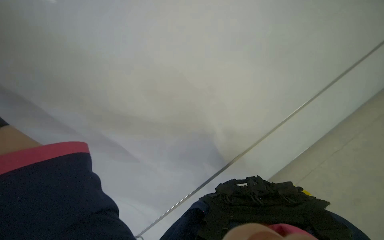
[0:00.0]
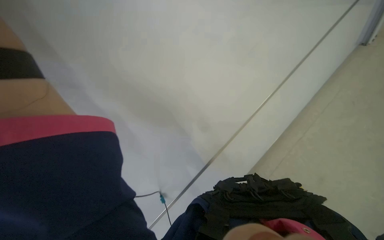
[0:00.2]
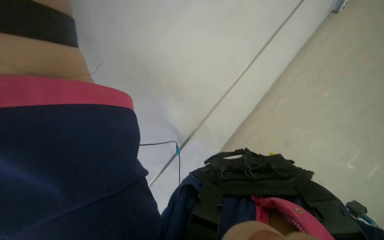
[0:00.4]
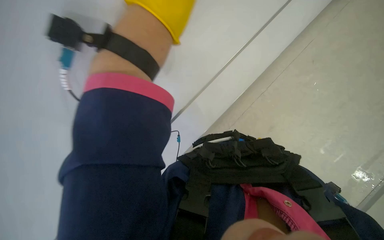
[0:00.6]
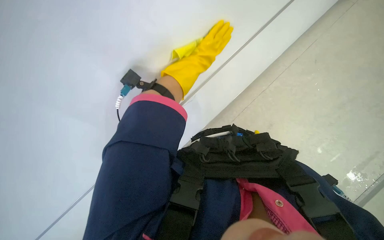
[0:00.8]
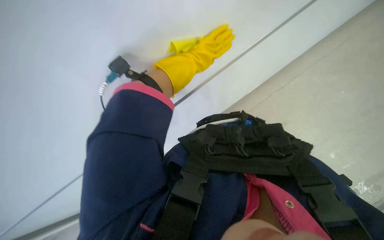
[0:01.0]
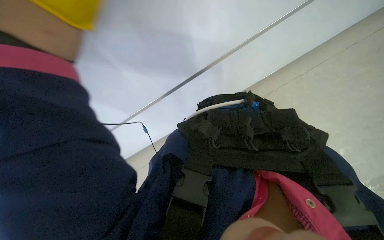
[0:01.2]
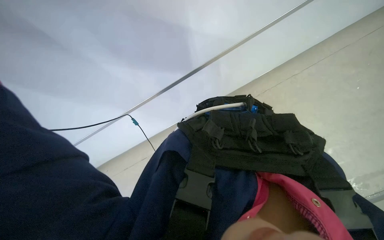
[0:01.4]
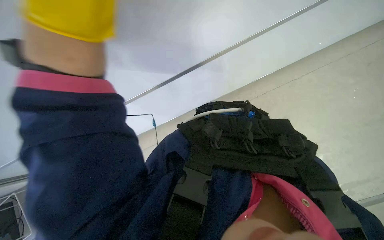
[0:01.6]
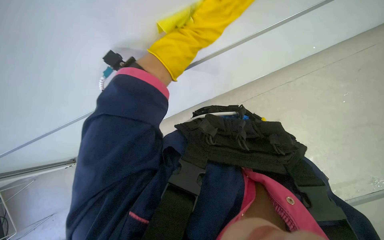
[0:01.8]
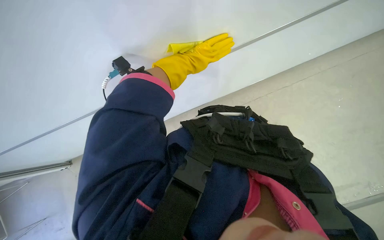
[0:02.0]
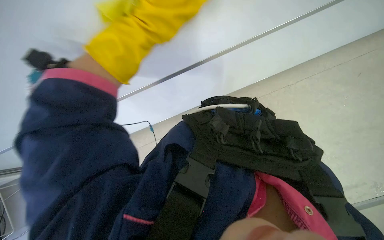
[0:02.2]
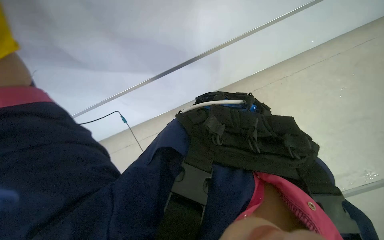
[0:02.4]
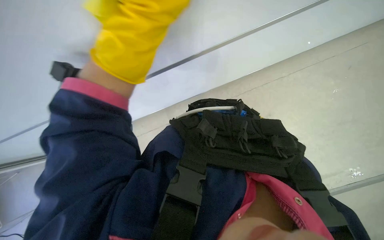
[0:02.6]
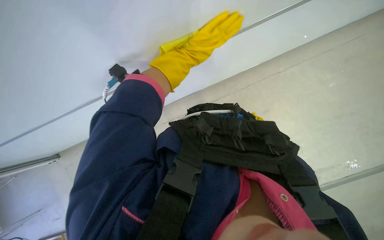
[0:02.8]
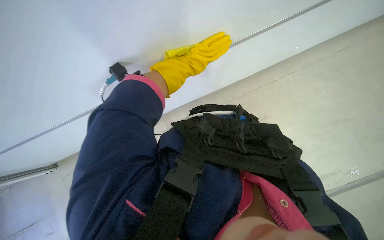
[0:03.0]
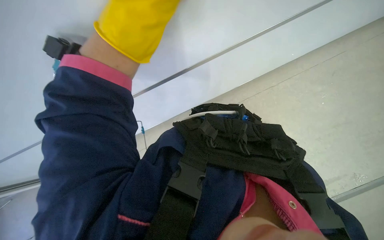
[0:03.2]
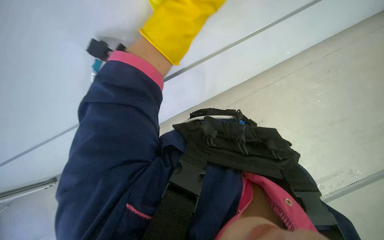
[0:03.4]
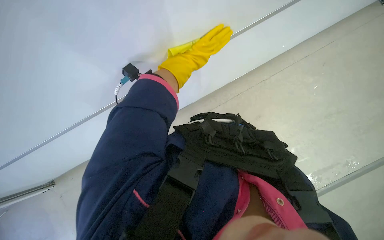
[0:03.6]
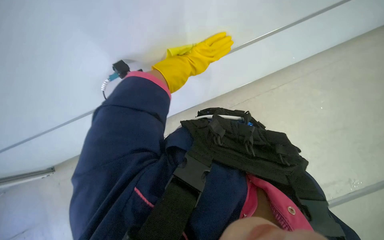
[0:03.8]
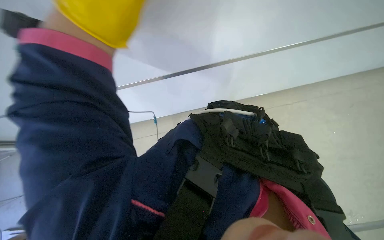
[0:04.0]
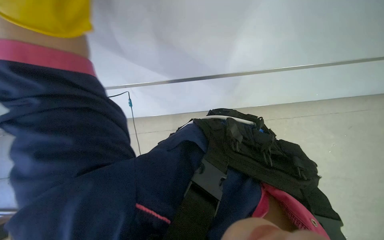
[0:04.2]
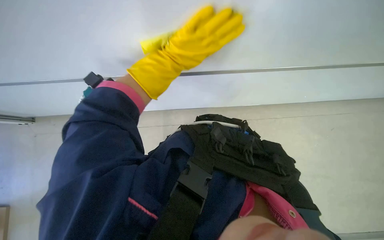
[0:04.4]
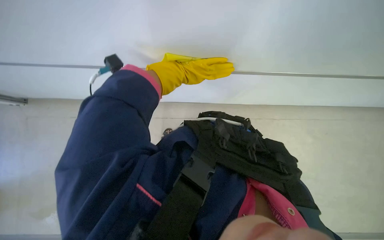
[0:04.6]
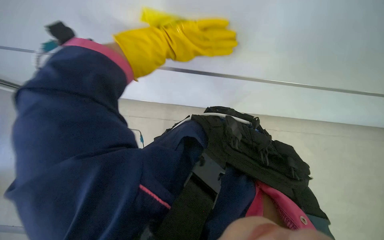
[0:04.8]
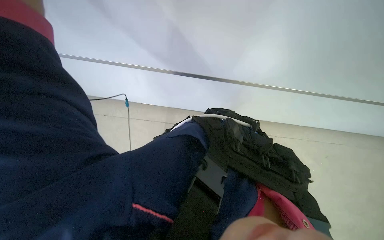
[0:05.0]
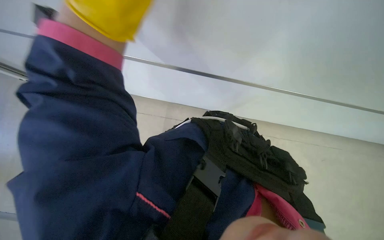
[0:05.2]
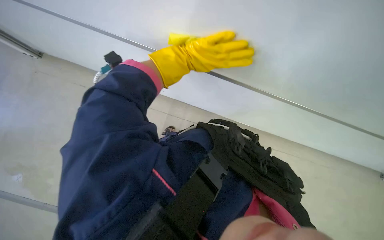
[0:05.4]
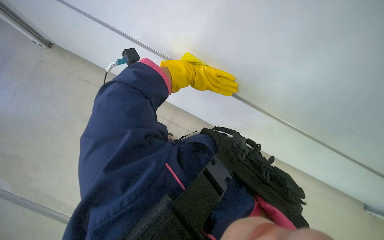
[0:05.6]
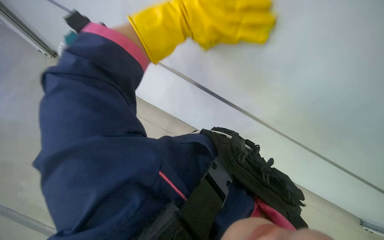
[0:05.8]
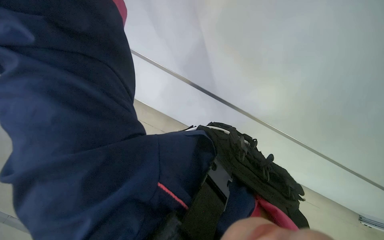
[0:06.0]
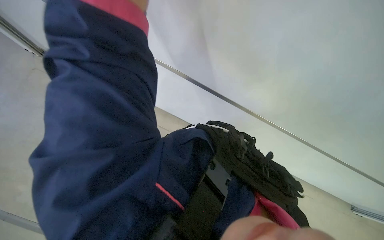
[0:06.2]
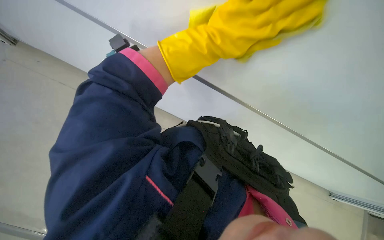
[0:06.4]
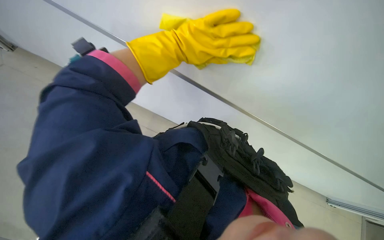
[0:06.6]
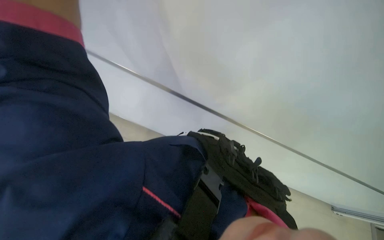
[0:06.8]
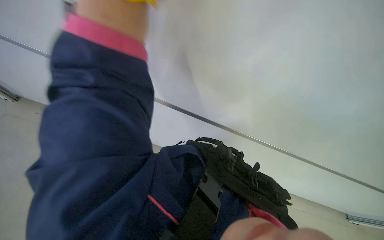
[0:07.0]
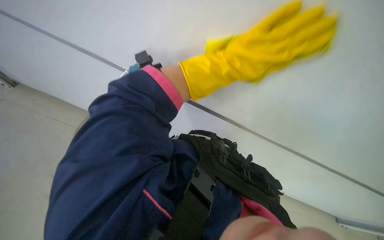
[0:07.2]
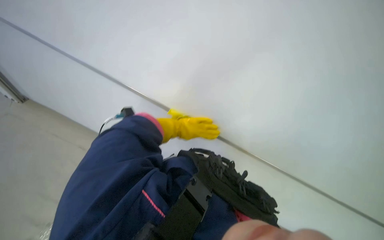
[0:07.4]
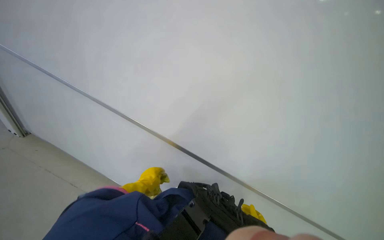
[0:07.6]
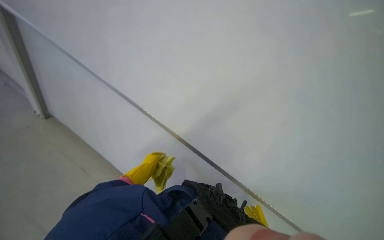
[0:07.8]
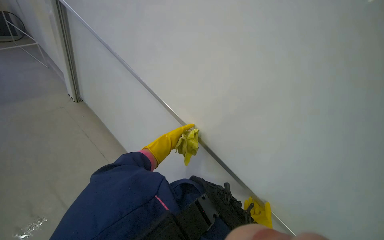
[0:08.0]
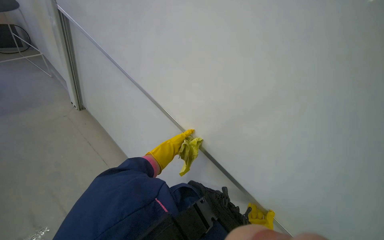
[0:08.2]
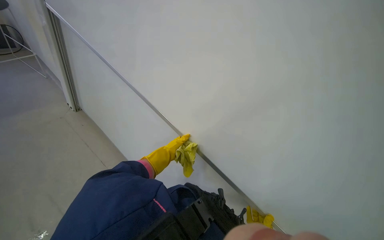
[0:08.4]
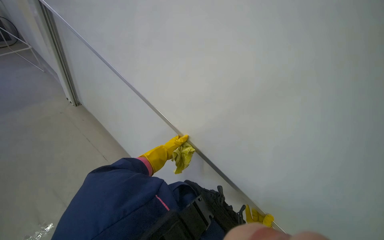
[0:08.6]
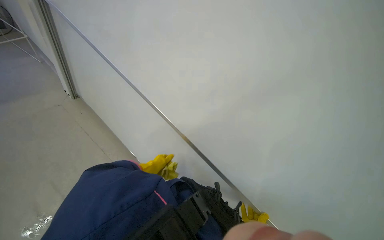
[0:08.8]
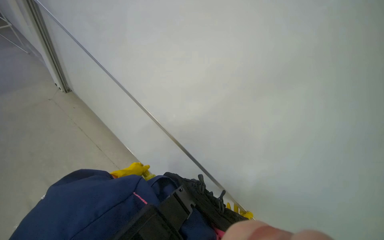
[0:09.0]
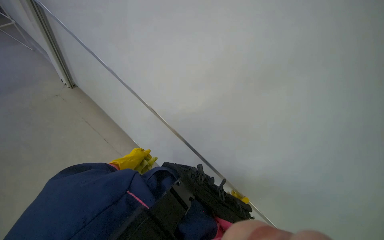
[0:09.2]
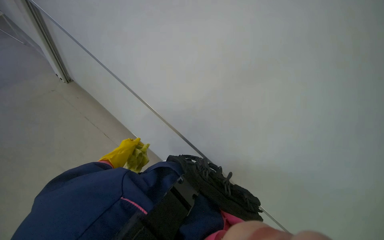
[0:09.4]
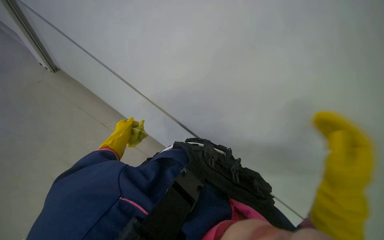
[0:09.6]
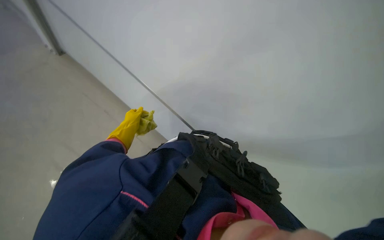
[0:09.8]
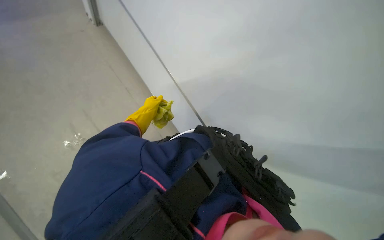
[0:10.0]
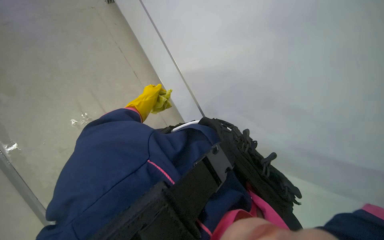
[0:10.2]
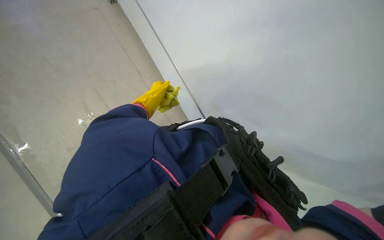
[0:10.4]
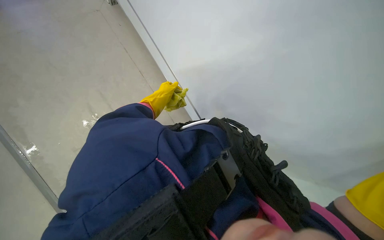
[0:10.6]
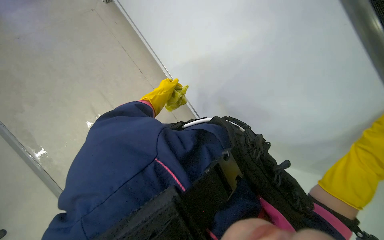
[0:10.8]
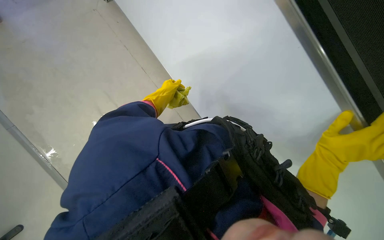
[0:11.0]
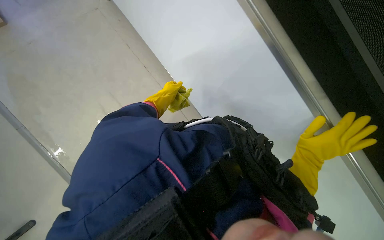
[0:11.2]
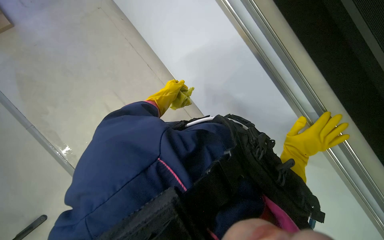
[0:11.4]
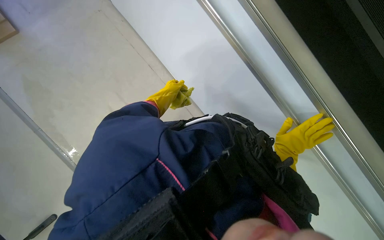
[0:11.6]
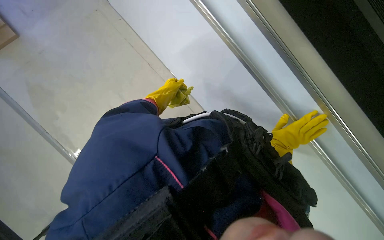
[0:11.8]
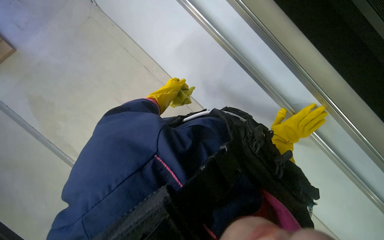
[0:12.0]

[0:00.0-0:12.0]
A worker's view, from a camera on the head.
Job: wiping surfaces.
The whole recording: Cleaning whiteboard. The worker cleans the whiteboard with a cloth.
0:00.0 to 0:01.6: The wearer looks roughly 30 degrees further downward.
0:06.0 to 0:07.6: The wearer looks about 25 degrees further upward.
0:09.0 to 0:10.4: The camera sweeps to the left, by approximately 15 degrees. The view tips downward by about 20 degrees.

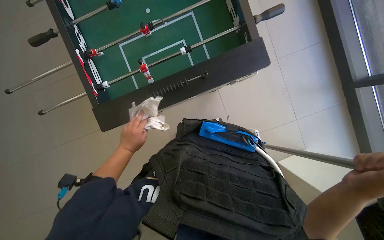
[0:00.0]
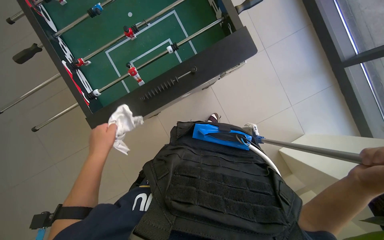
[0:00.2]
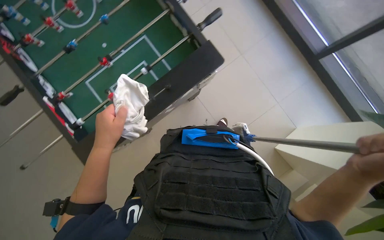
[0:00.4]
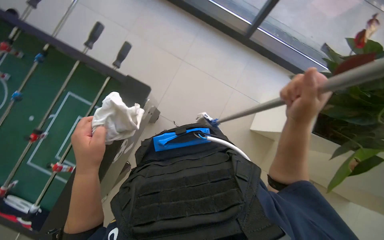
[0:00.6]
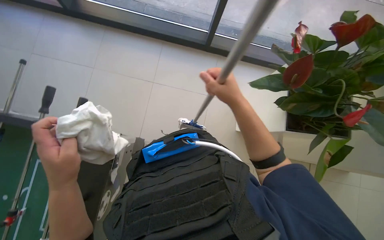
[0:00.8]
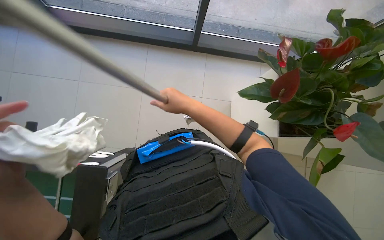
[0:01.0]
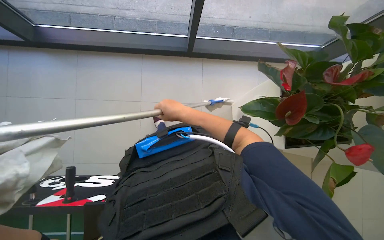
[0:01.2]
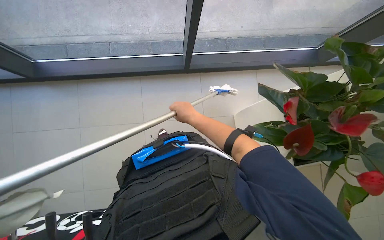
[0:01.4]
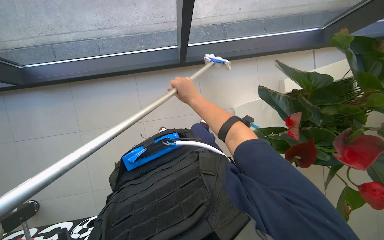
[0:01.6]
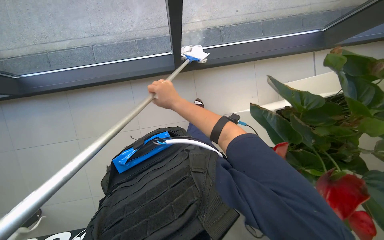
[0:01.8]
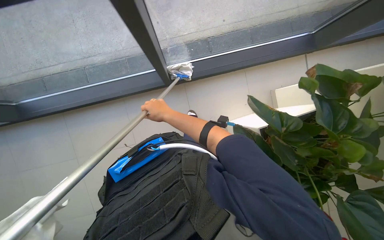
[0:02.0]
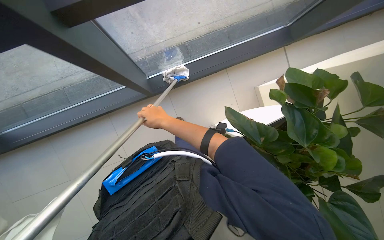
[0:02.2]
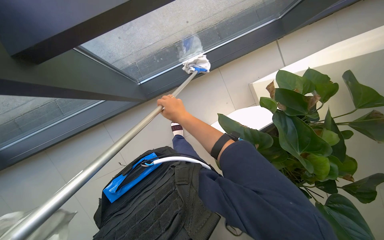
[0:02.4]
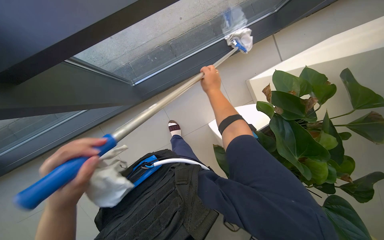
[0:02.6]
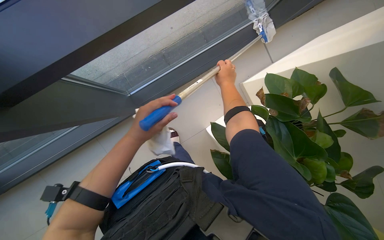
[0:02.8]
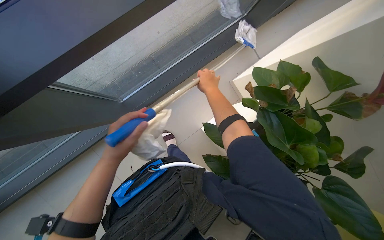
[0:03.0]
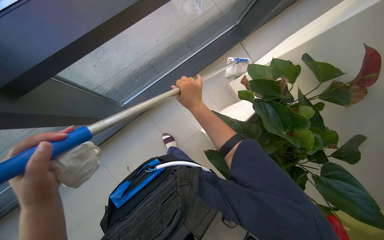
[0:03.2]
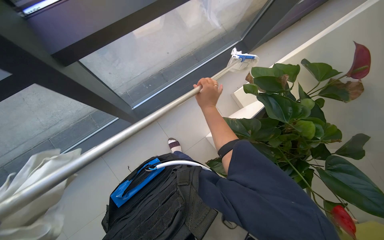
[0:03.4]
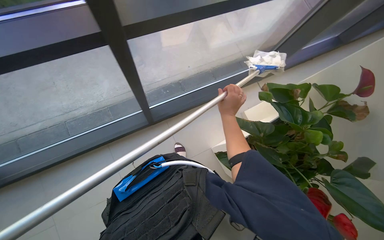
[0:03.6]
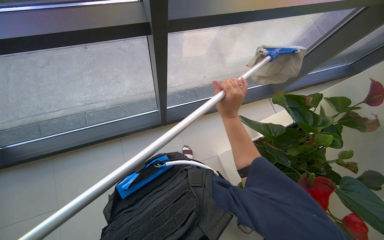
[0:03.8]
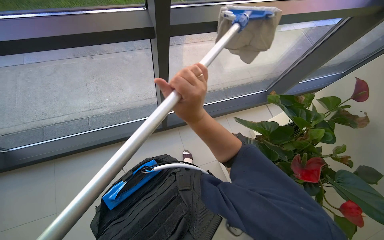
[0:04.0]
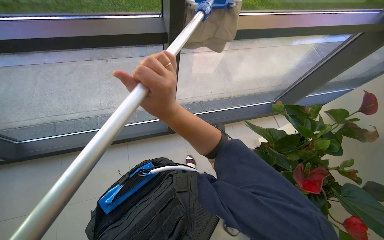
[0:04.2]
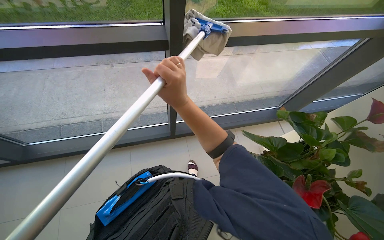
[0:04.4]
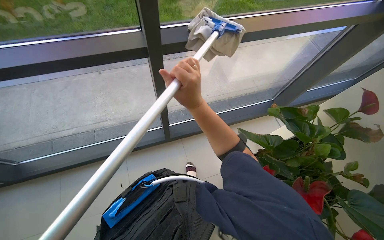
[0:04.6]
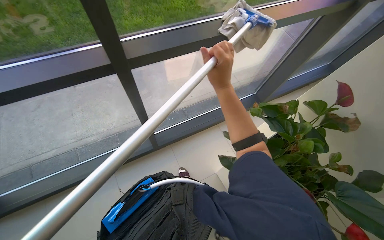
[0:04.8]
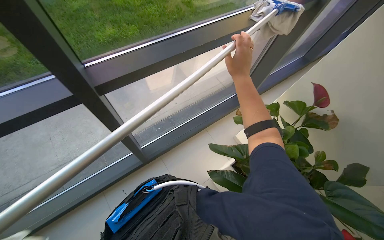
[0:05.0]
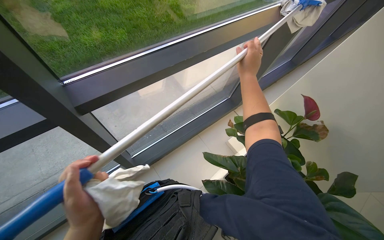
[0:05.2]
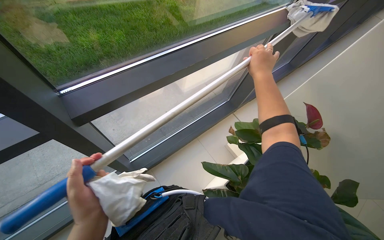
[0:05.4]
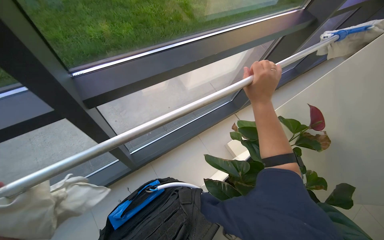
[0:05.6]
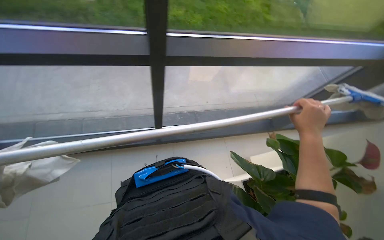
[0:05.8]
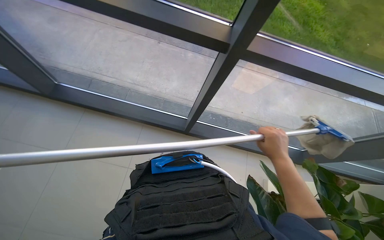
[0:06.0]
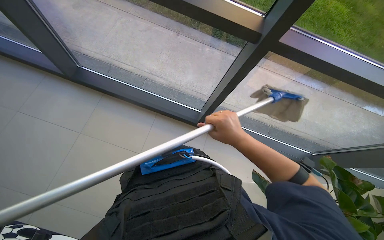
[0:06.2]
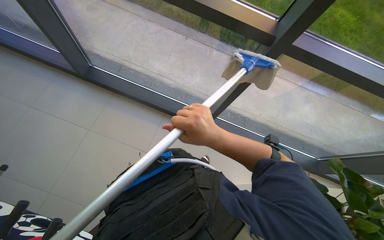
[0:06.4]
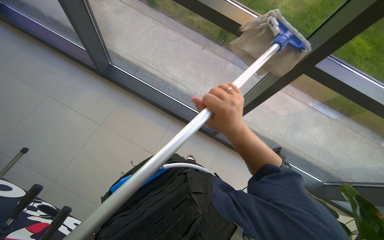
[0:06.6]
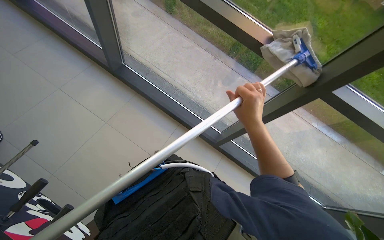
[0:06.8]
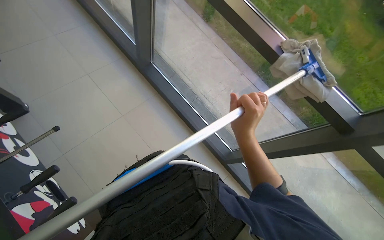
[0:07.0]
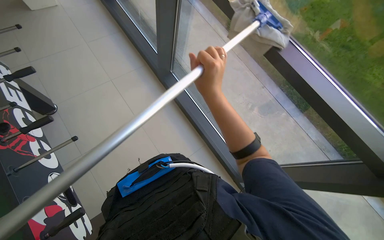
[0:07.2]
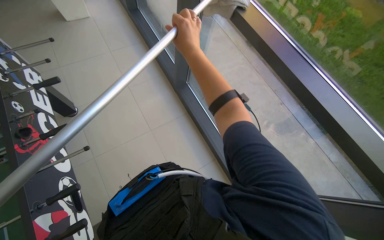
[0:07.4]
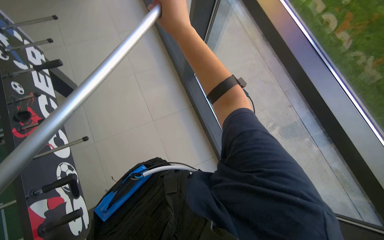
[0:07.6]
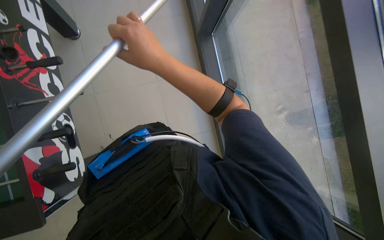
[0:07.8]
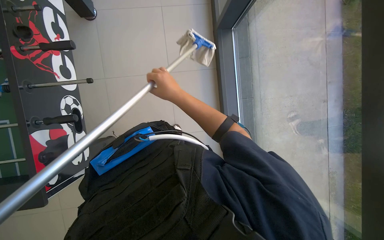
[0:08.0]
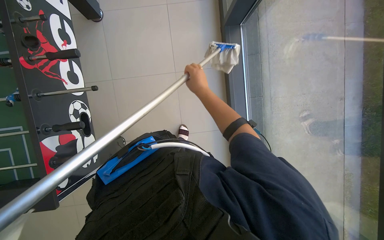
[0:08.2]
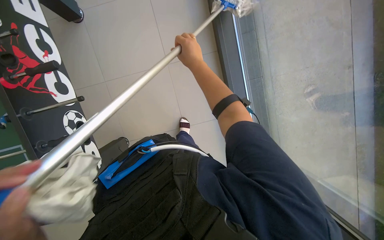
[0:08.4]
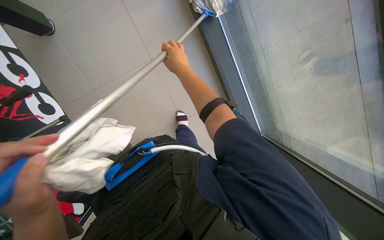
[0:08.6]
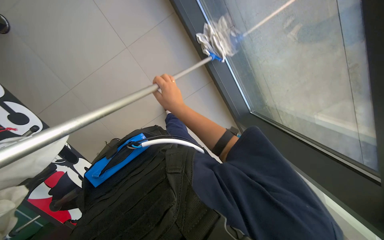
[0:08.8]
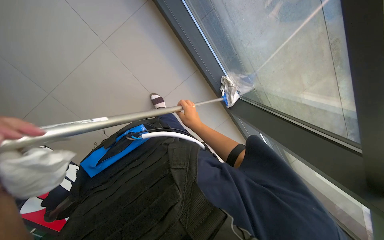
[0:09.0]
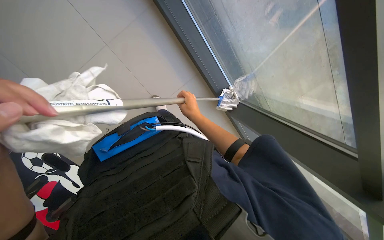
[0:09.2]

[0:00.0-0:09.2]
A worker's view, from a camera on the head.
Job: cleaning windows.
The whole recording: Cleaning glass windows with mop. The worker cleans large glass windows with a mop.
0:00.0 to 0:01.6: The wearer moves some 70 cm. The scene rotates counterclockwise by about 55 degrees.
0:01.6 to 0:03.0: The camera travels approximately 50 cm. Everything in view rotates about 30 degrees counterclockwise.
0:03.0 to 0:04.6: The camera is carried some 40 cm. The view tilts some 30 degrees upward.
0:06.2 to 0:07.6: The wearer's head swings approximately 40 degrees to the left. The right hand moves up the picture and to the left, approximately 60 cm.
0:07.6 to 0:09.2: The view tilts roughly 25 degrees downward.
